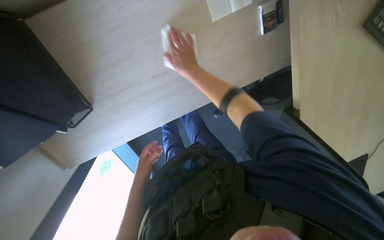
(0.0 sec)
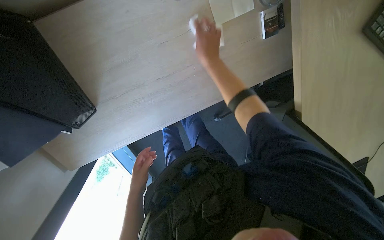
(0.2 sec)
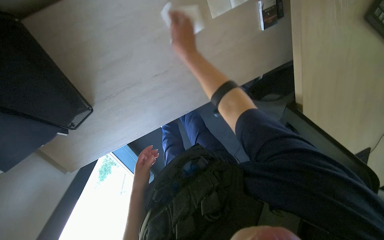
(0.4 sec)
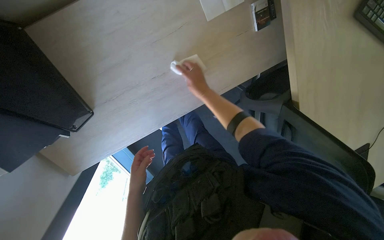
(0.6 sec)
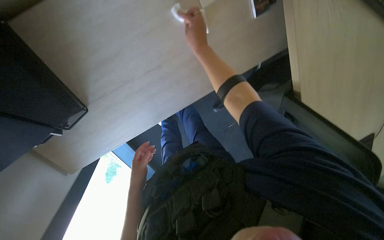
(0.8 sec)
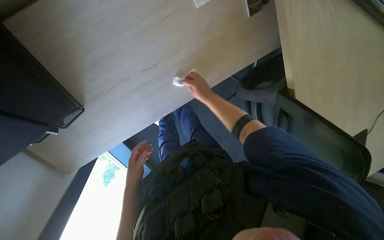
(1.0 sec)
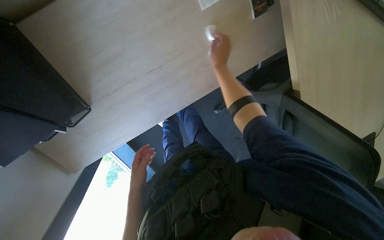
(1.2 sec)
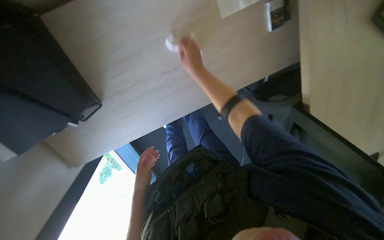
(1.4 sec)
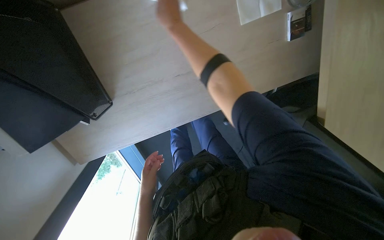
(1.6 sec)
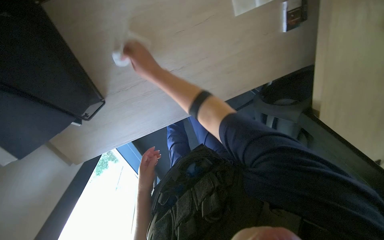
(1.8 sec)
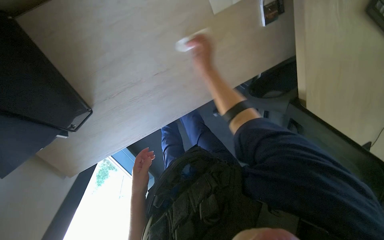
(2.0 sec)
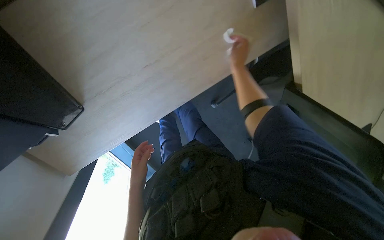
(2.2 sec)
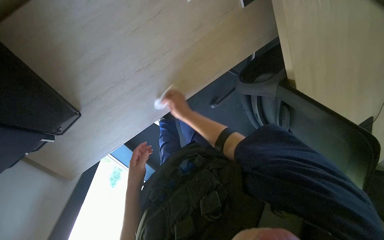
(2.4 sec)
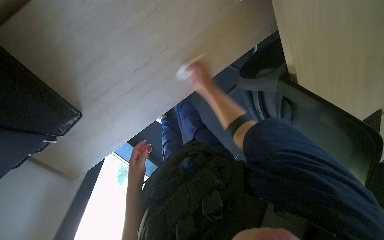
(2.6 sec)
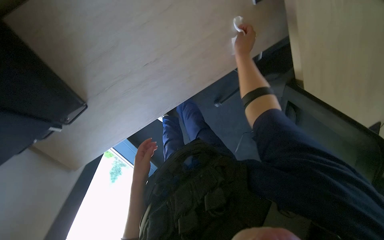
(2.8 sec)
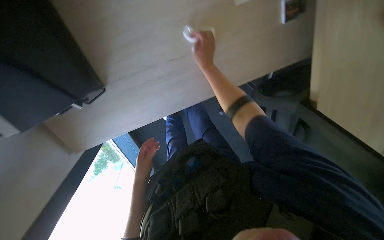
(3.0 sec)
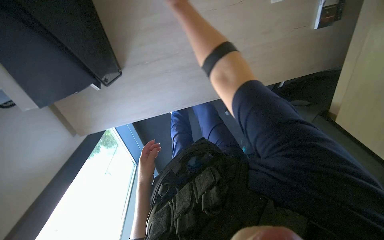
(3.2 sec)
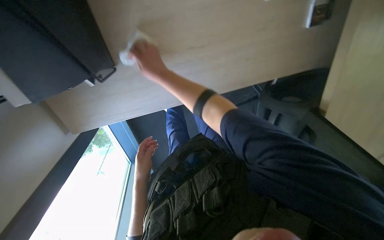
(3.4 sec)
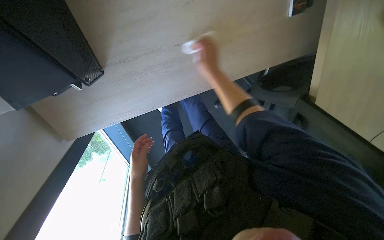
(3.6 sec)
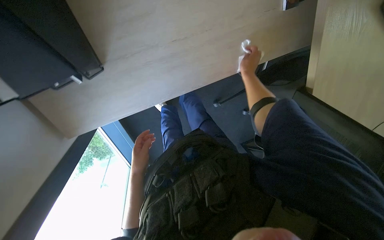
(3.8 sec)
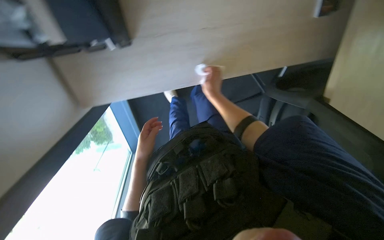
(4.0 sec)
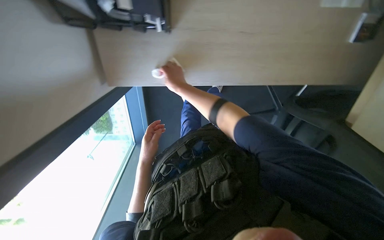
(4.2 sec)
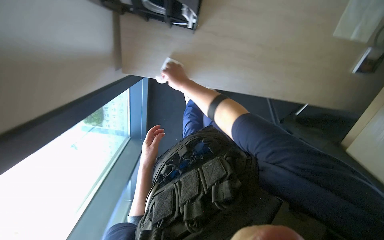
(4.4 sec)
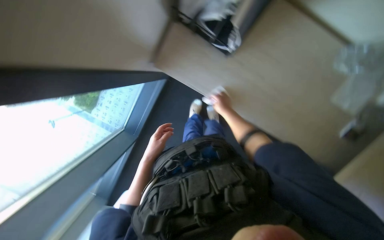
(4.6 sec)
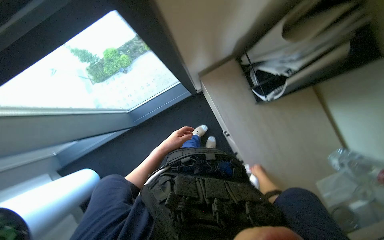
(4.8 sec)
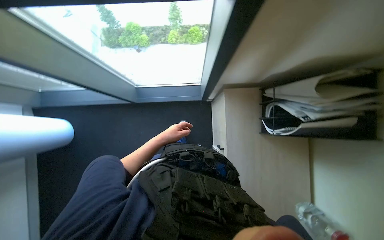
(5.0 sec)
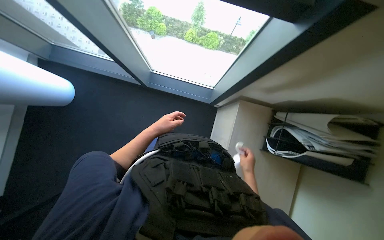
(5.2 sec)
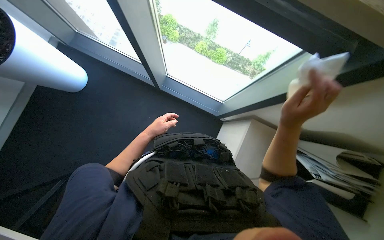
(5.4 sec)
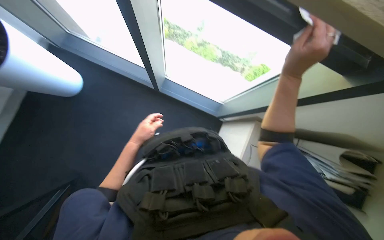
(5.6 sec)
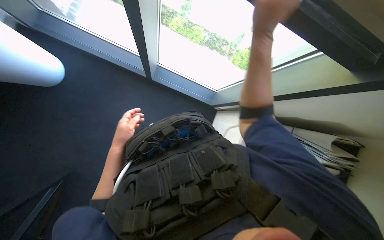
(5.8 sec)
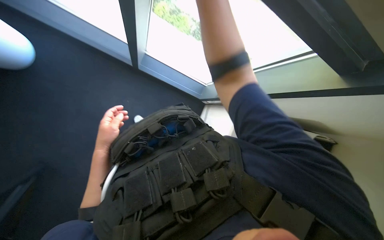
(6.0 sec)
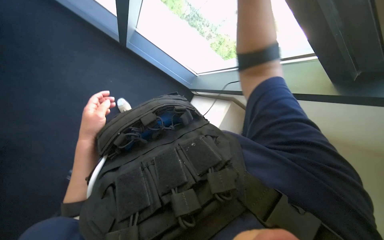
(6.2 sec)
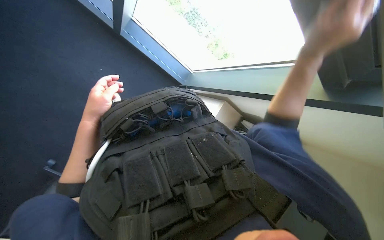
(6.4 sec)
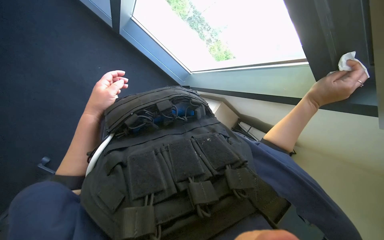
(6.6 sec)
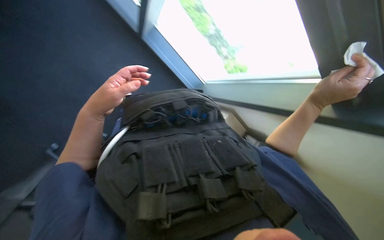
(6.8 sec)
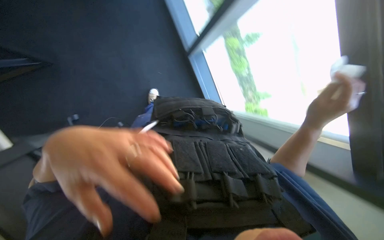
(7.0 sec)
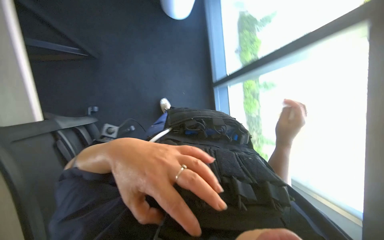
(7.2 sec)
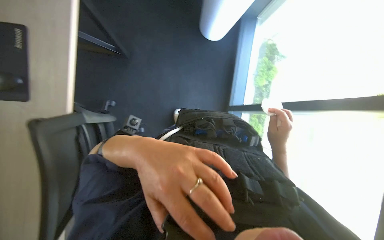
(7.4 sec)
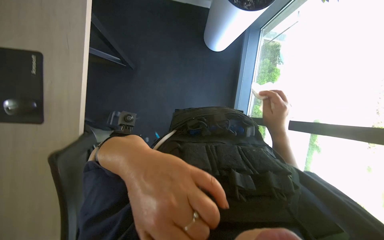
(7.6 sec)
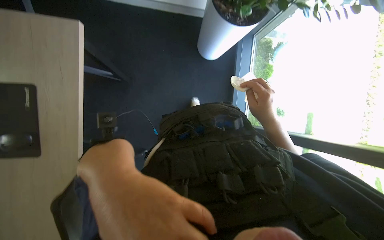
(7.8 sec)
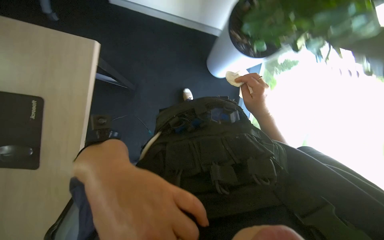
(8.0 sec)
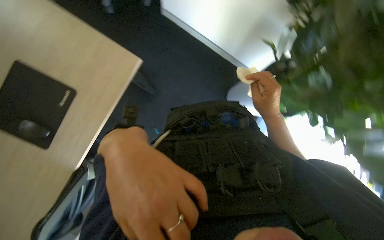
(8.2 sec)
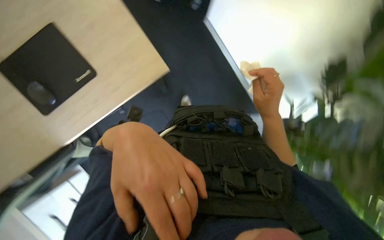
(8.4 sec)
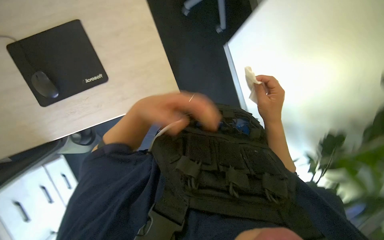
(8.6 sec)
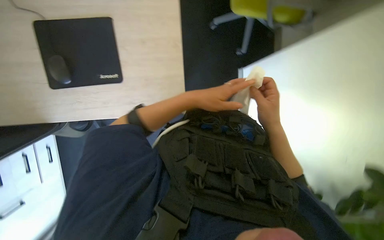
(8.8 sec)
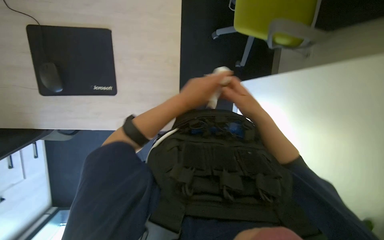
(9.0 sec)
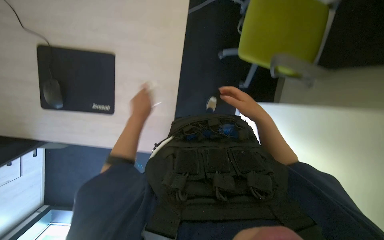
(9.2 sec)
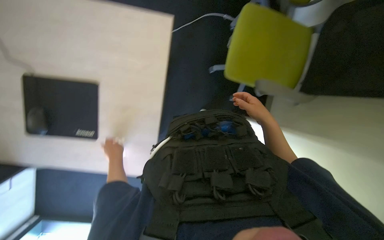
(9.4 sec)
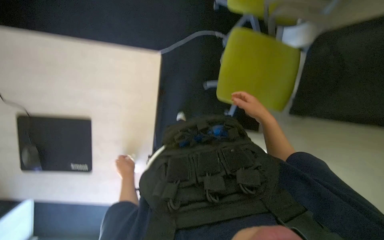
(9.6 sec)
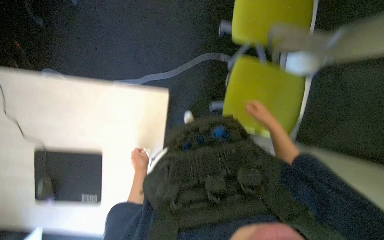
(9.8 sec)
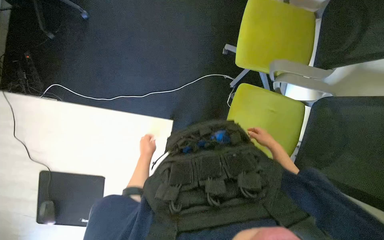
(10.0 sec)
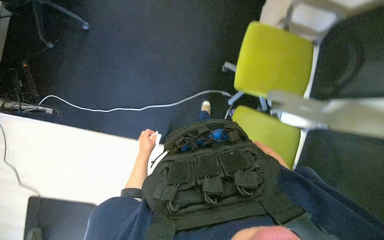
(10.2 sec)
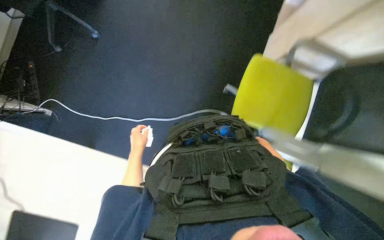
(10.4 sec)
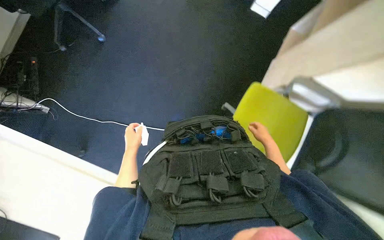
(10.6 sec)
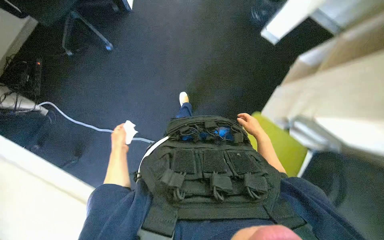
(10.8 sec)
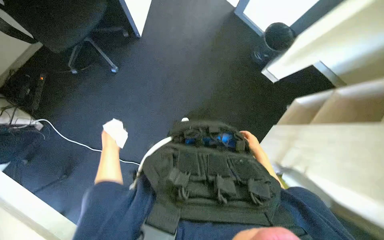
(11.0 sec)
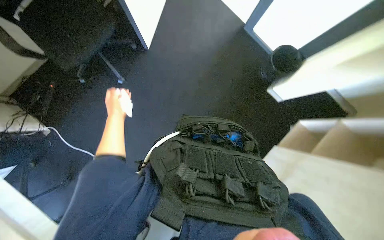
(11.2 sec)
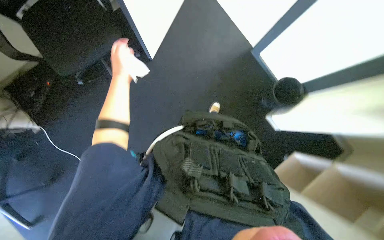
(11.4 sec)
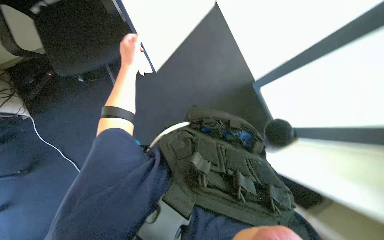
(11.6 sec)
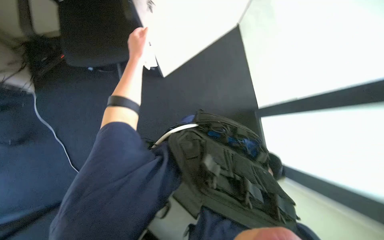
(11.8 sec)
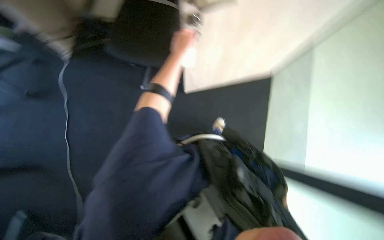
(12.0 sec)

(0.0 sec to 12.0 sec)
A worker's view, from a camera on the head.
Job: wiping surfaces.
The whole recording: Wiping office desk. The worker uses a white cloth to wipe down the office desk.
0.0 sec - 1.6 sec: The right hand goes approximately 20 cm to the left and up the picture.
4.4 sec - 6.0 sec: The head travels about 60 cm. The view pans to the right by some 35 degrees. The scene rotates clockwise by some 90 degrees.
6.0 sec - 7.6 sec: The wearer looks approximately 20 degrees further upward. The scene rotates clockwise by approximately 40 degrees.
7.6 sec - 9.0 sec: The camera is carried about 40 cm. The scene rotates clockwise by approximately 70 degrees.
9.0 sec - 10.4 sec: The camera travels roughly 70 cm.
10.4 sec - 12.0 sec: The head travels about 90 cm. The view tips upward by some 20 degrees. The scene rotates clockwise by some 75 degrees.

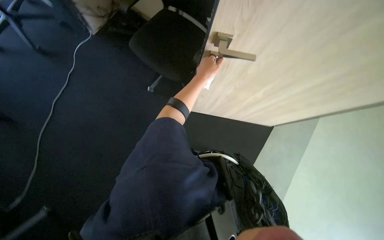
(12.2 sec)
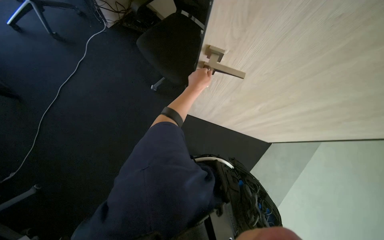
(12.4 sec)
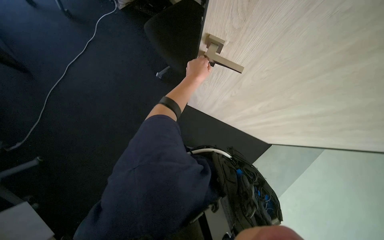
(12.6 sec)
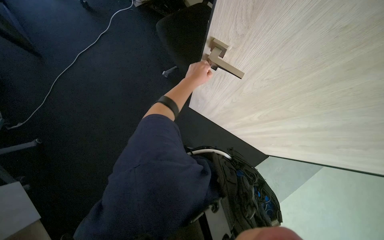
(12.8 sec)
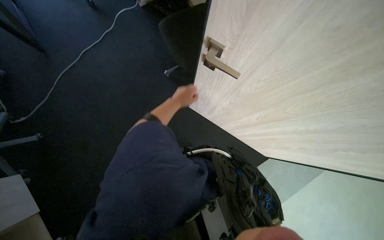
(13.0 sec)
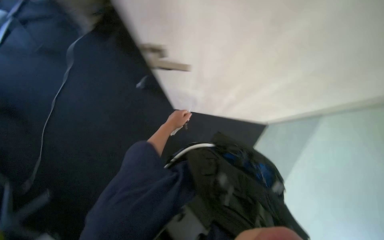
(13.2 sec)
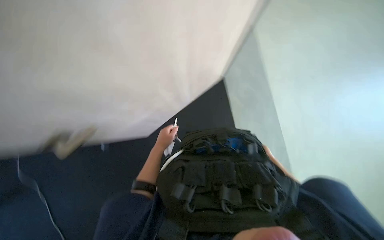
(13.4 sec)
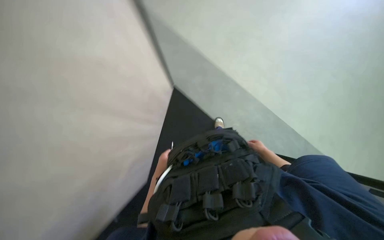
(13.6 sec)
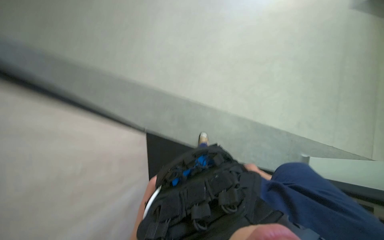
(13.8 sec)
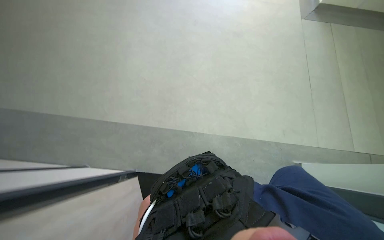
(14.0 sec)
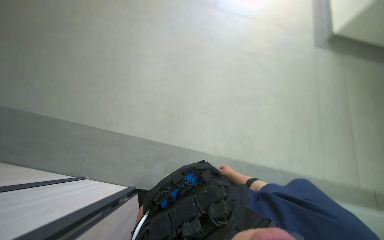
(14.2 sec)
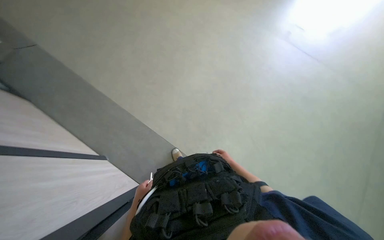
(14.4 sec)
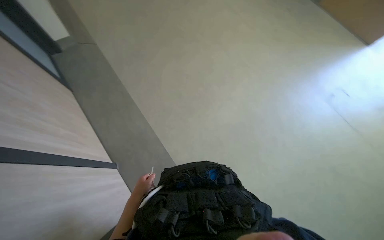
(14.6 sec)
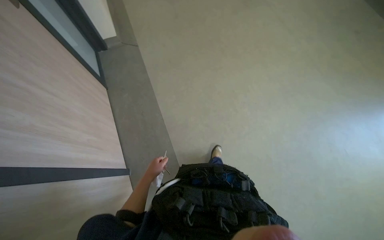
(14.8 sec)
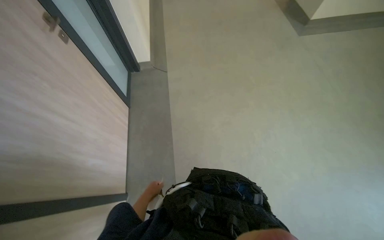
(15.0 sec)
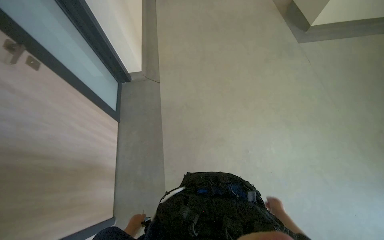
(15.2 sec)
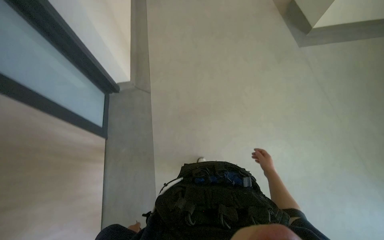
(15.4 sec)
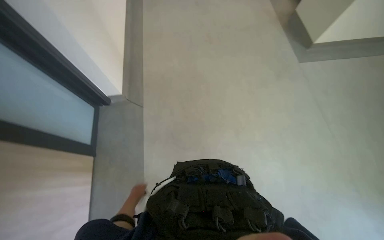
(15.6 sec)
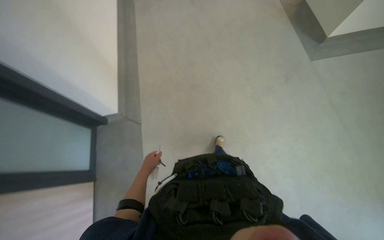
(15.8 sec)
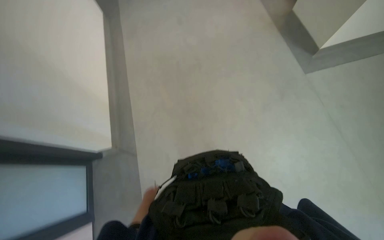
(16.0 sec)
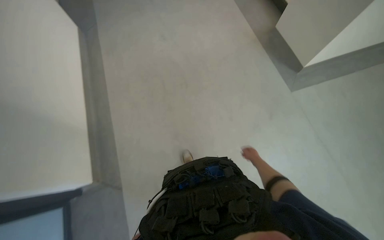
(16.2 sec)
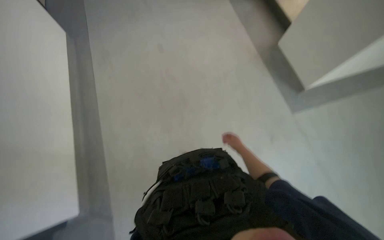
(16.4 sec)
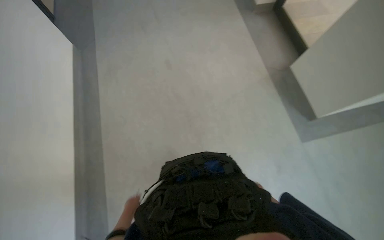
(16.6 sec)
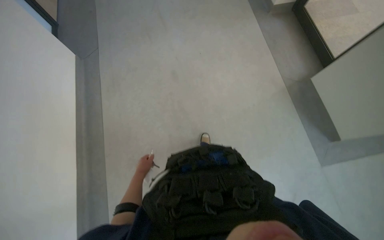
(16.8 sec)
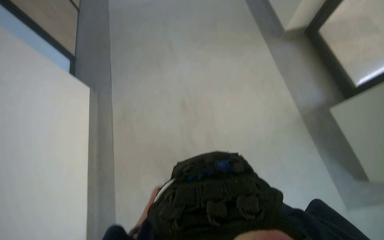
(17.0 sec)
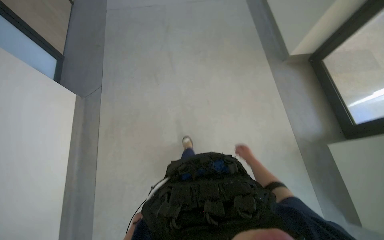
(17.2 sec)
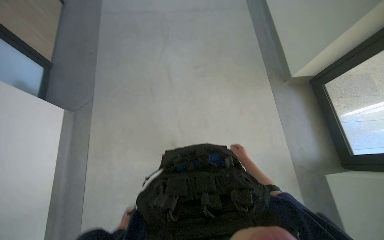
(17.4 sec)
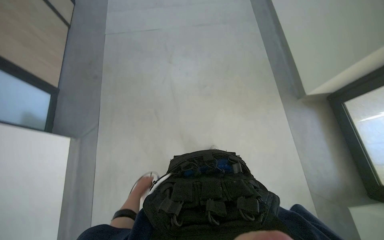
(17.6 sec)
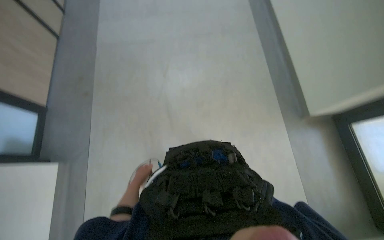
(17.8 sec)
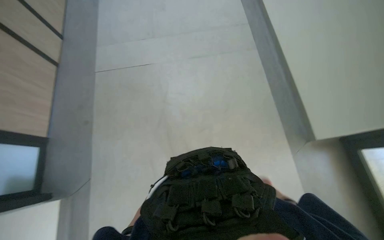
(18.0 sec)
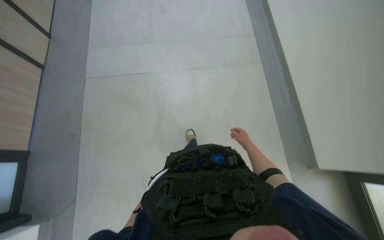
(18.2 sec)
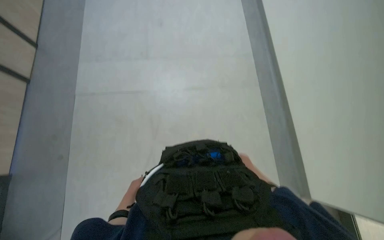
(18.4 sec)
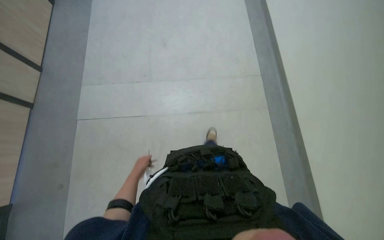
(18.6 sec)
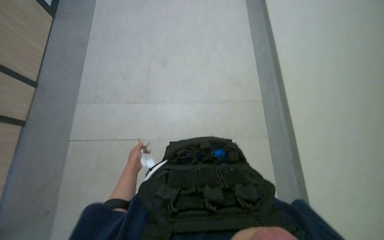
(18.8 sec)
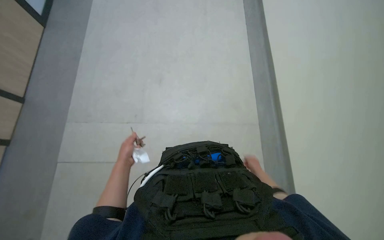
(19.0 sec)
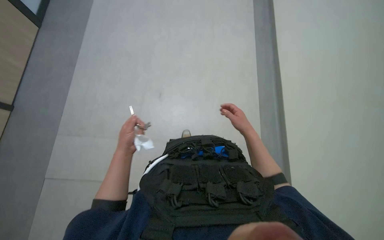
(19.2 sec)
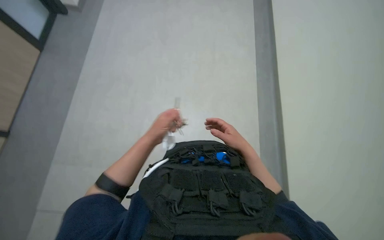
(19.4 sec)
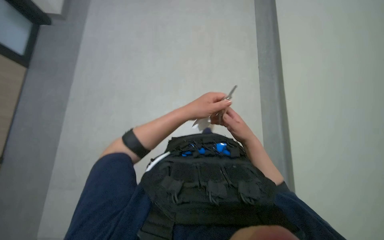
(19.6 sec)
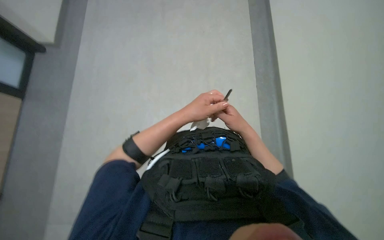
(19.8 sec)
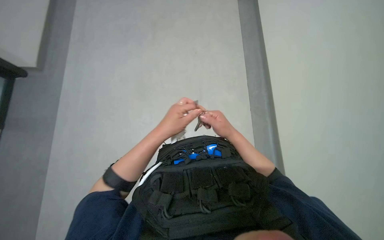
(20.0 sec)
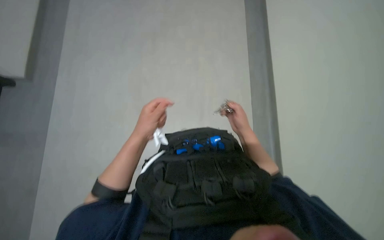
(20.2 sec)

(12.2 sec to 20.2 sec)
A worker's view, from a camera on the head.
Job: wiping surfaces.
The whole recording: Wiping office desk. The worker uses a white cloth to wipe down the office desk.
12.2 sec - 13.8 sec: The camera is aimed about 15 degrees further to the left. The view tilts about 20 degrees upward. Everything in view rotates approximately 30 degrees counterclockwise.
13.8 sec - 15.4 sec: The wearer's head swings some 40 degrees to the left. The view tilts some 45 degrees upward.
15.4 sec - 17.0 sec: The camera is carried some 80 cm.
